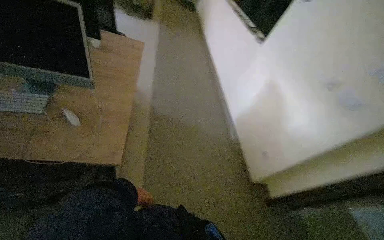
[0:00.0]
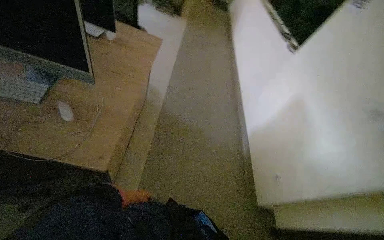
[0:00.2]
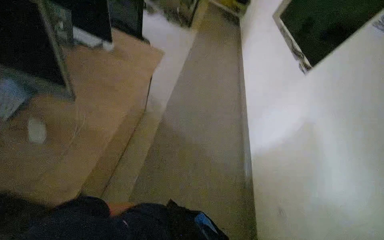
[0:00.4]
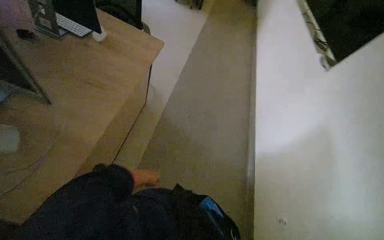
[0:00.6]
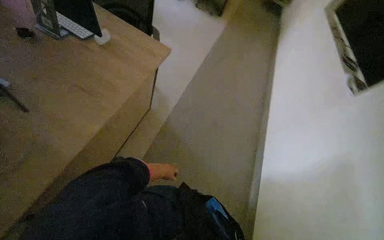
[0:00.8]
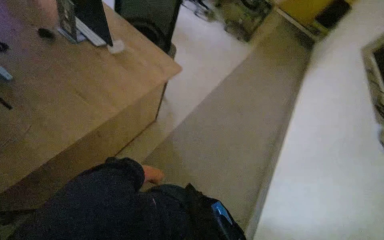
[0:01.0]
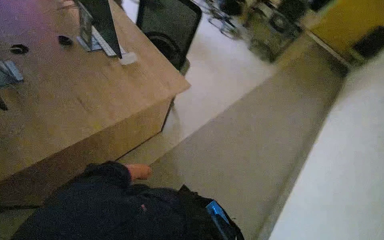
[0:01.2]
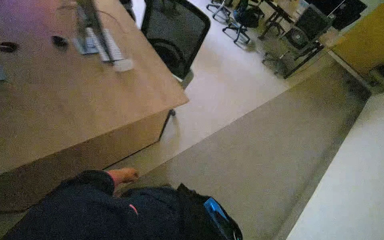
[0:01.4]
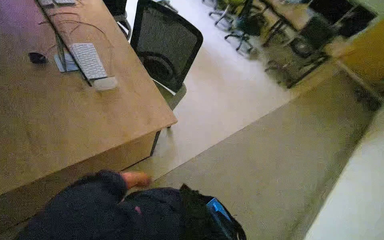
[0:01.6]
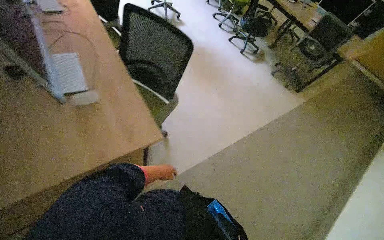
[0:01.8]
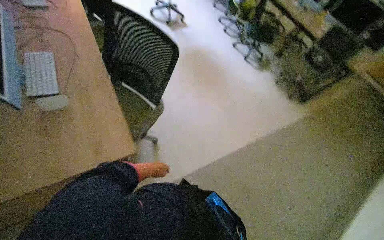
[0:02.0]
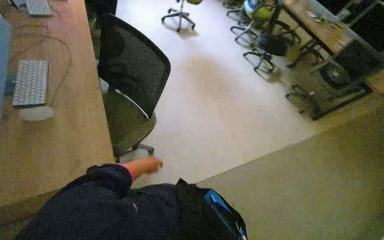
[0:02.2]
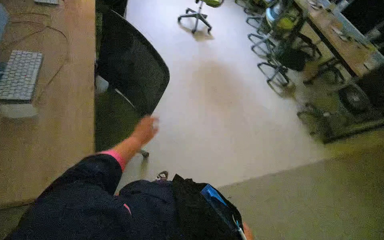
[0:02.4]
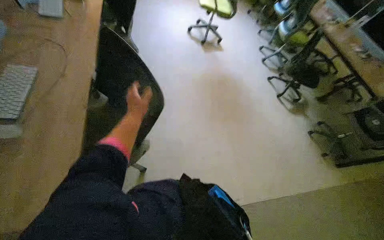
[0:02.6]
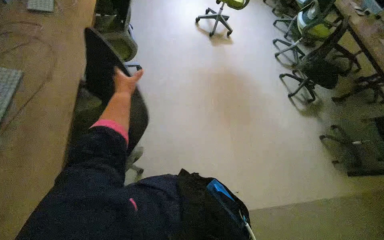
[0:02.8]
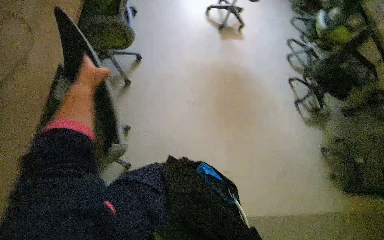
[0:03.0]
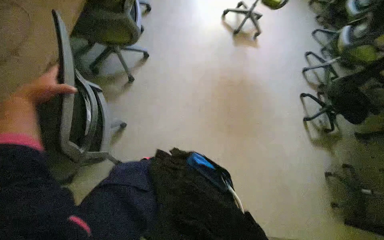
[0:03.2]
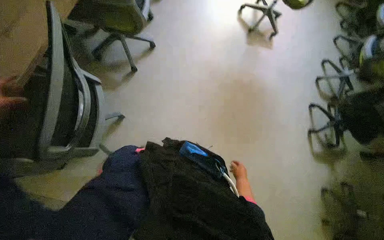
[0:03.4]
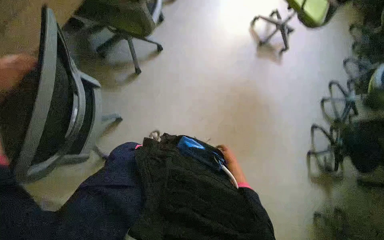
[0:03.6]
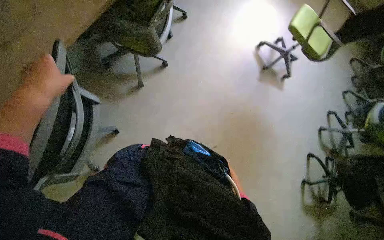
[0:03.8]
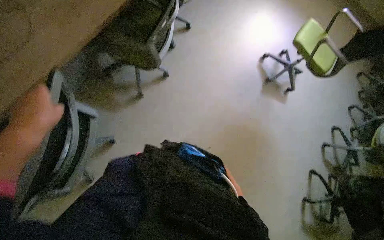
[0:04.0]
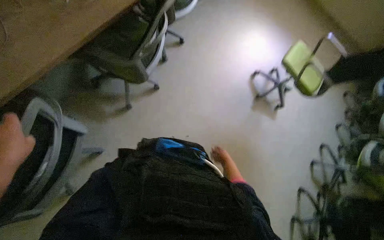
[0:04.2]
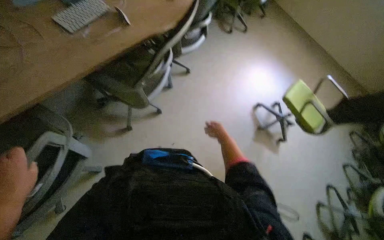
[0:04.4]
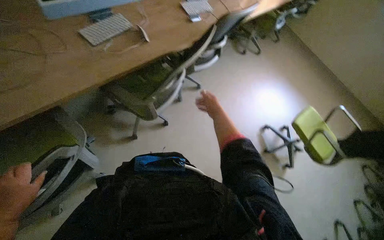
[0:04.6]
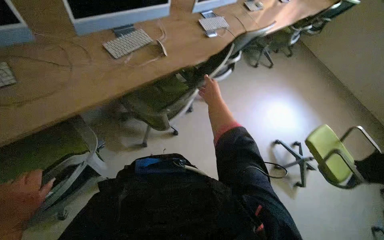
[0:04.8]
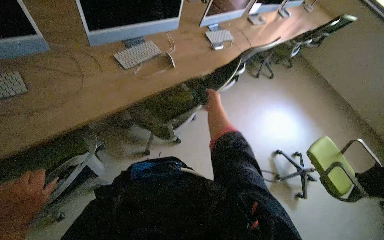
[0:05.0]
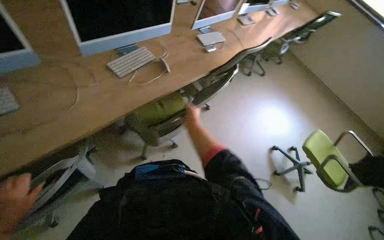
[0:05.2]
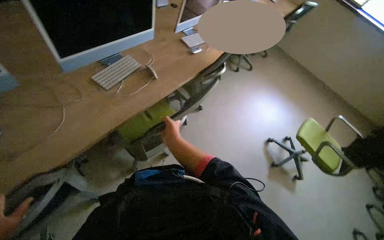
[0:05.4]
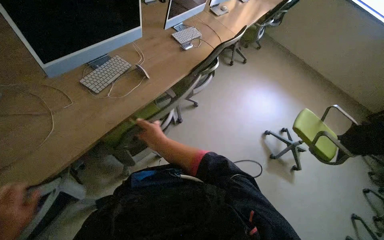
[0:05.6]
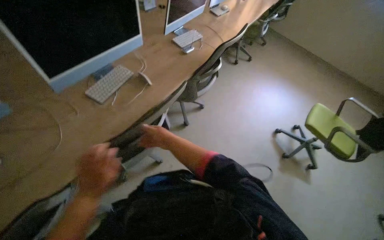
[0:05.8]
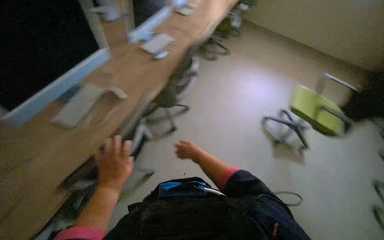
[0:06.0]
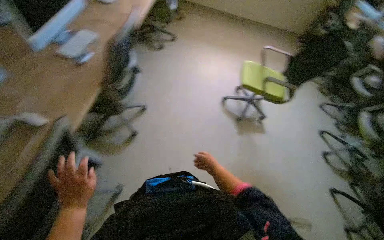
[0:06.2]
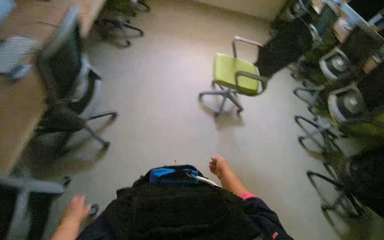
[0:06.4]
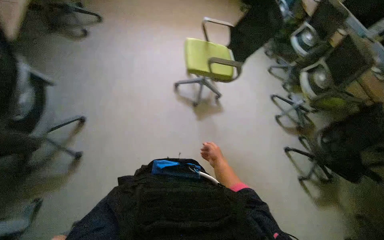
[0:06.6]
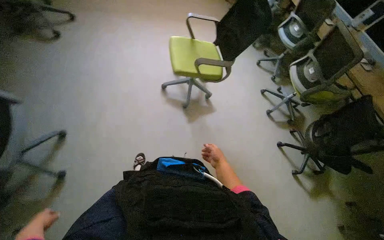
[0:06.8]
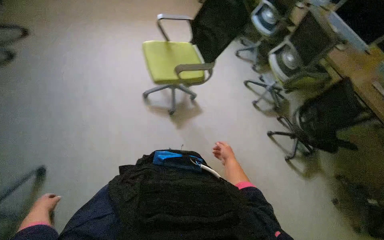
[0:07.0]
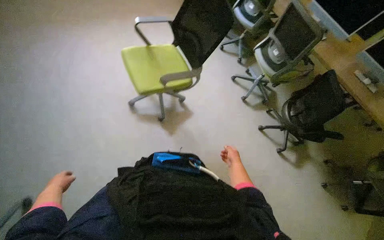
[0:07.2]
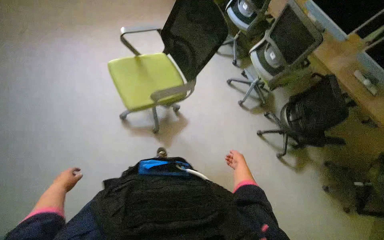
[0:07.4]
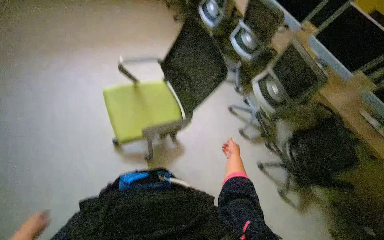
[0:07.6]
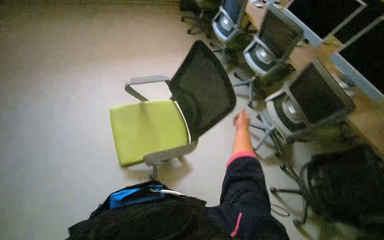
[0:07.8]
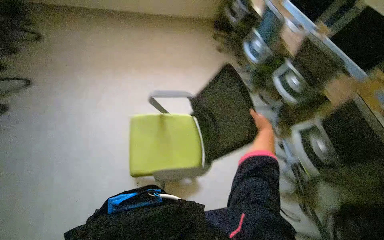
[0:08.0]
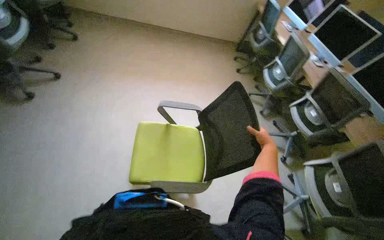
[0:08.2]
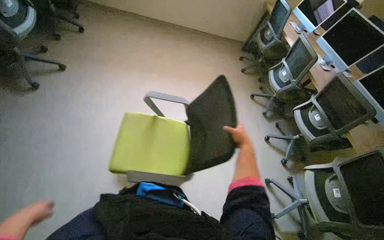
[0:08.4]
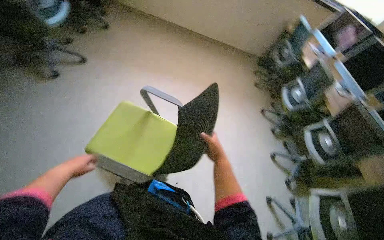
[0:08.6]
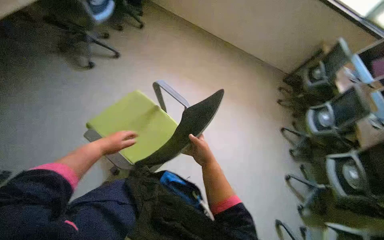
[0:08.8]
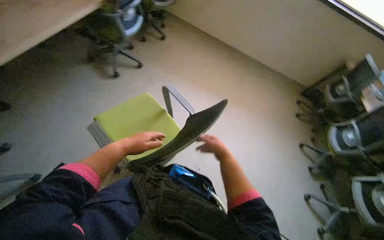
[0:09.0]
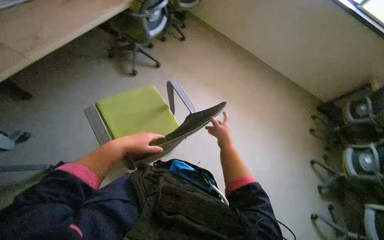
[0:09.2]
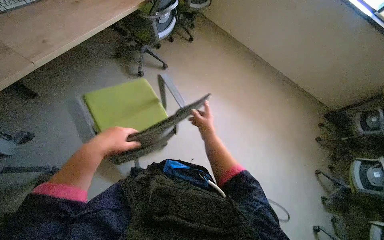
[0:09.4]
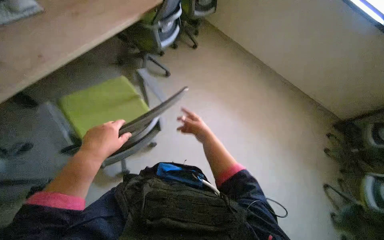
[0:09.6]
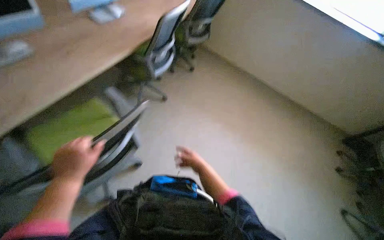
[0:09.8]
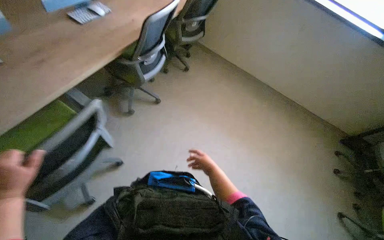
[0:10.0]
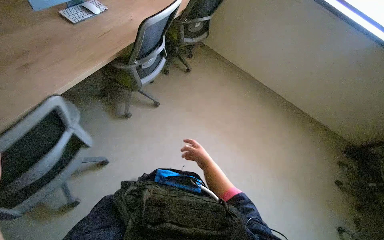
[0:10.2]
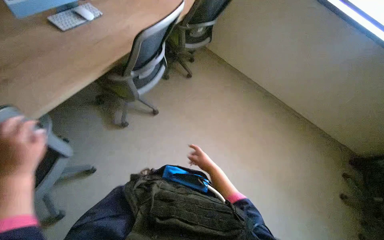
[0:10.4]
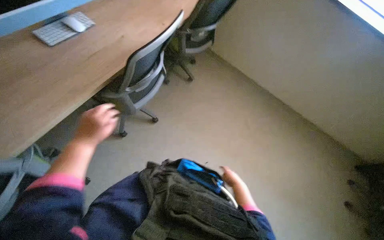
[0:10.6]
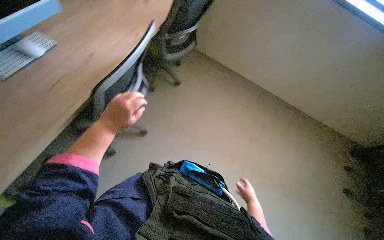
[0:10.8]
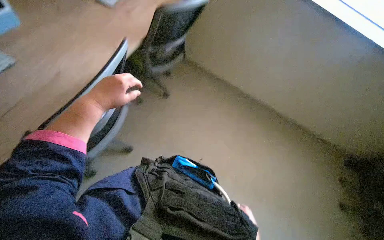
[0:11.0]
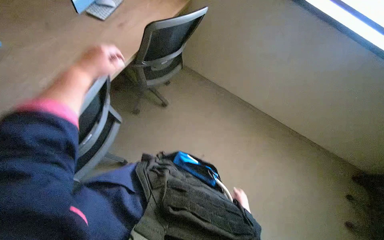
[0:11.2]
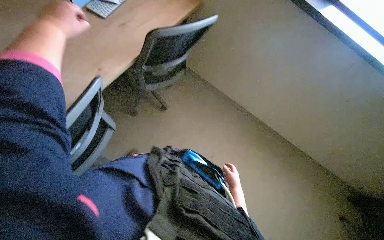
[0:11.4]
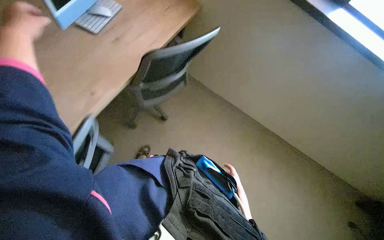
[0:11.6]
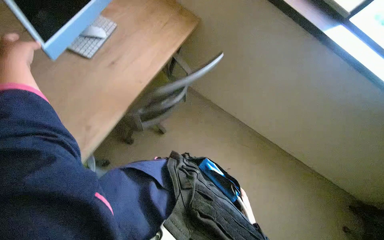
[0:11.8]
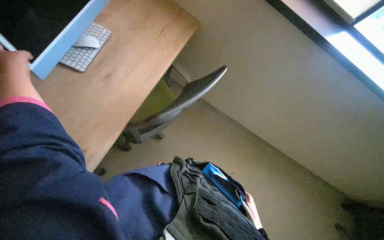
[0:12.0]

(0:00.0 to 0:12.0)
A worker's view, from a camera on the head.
Job: organizing items.
The whole recording: Preparing office workstations. The worker arranges chairs and computer equipment, then cleans the monitors at several workstations.
0:00.0 - 0:01.6: The wearer moves about 1 m. The head rotates about 45 degrees to the left.
0:01.6 - 0:03.0: The camera travels roughly 90 cm. The head rotates some 35 degrees to the left.
0:03.0 - 0:04.4: The head travels some 60 cm. The view tips upward by about 10 degrees. The scene rotates clockwise by some 35 degrees.
0:04.4 - 0:06.0: The right hand is displaced to the left by about 20 cm.
0:06.0 - 0:07.6: The camera travels approximately 1 m. The head rotates roughly 60 degrees to the right. The camera pitches downward, by roughly 15 degrees.
0:07.6 - 0:09.0: The head rotates roughly 55 degrees to the left. The view tilts about 20 degrees upward.
0:09.0 - 0:10.4: The right hand goes about 30 cm farther from the camera.
0:10.4 - 0:12.0: The head travels approximately 50 cm.

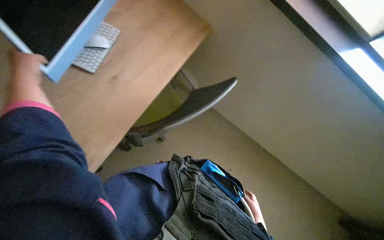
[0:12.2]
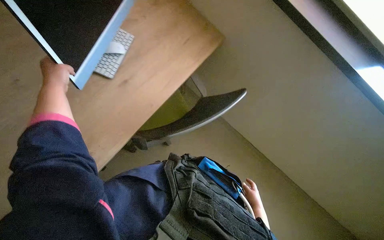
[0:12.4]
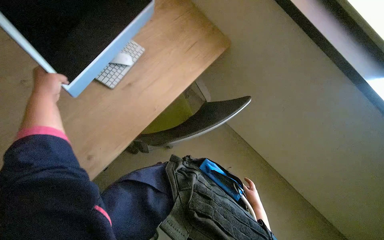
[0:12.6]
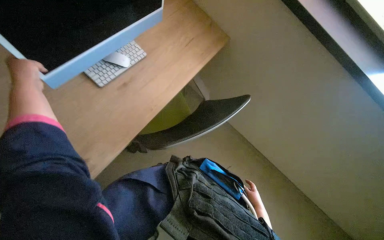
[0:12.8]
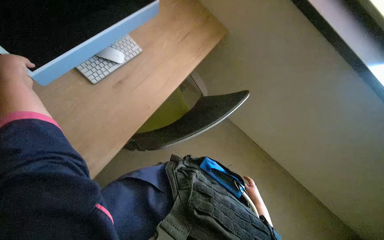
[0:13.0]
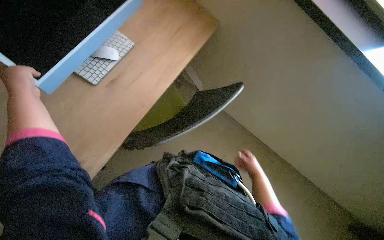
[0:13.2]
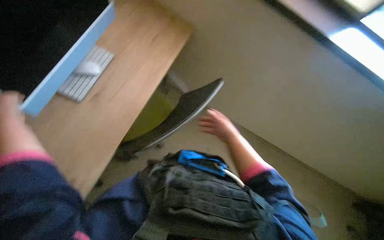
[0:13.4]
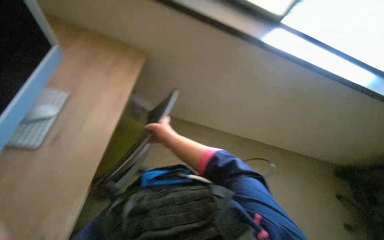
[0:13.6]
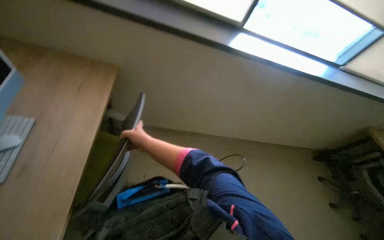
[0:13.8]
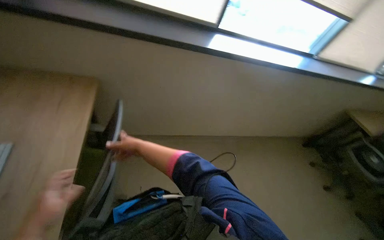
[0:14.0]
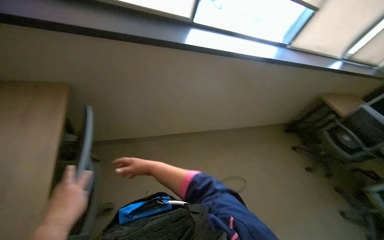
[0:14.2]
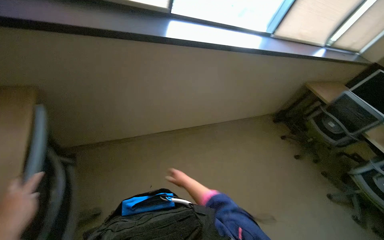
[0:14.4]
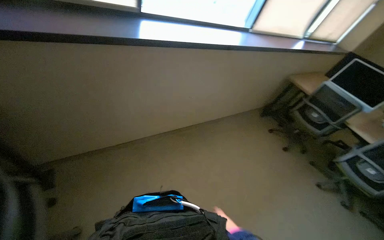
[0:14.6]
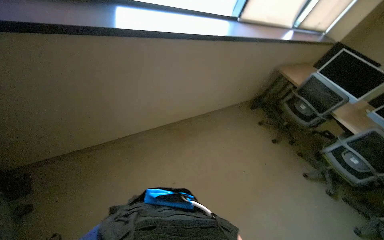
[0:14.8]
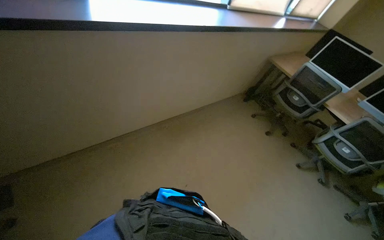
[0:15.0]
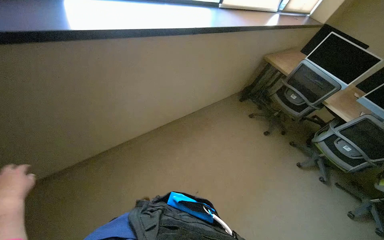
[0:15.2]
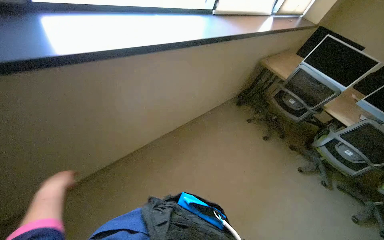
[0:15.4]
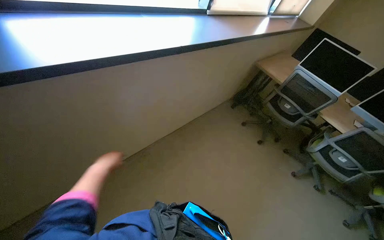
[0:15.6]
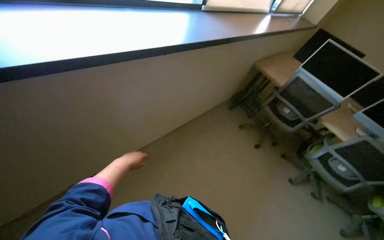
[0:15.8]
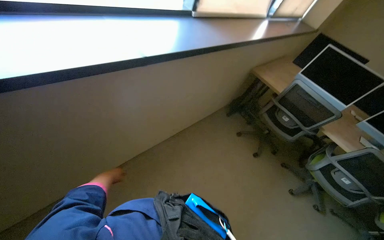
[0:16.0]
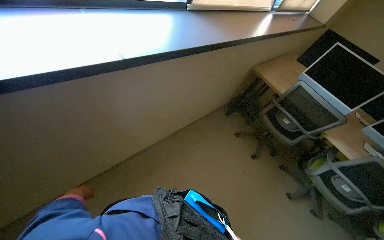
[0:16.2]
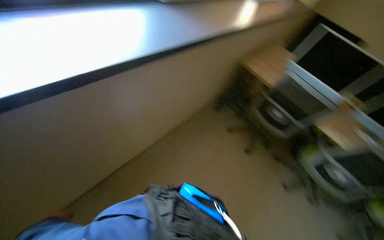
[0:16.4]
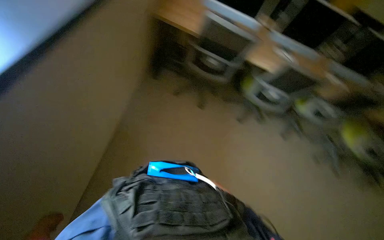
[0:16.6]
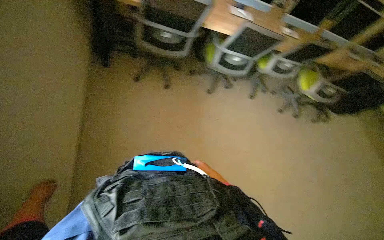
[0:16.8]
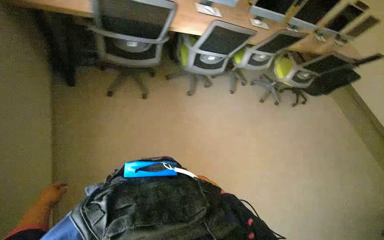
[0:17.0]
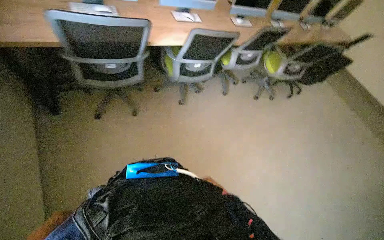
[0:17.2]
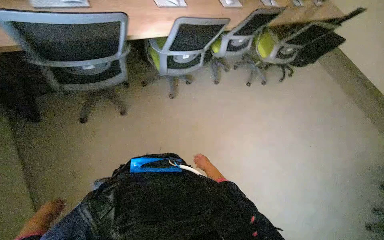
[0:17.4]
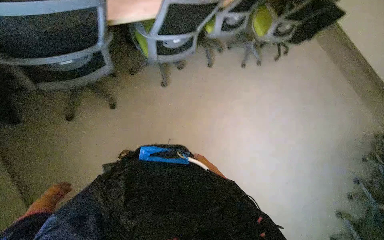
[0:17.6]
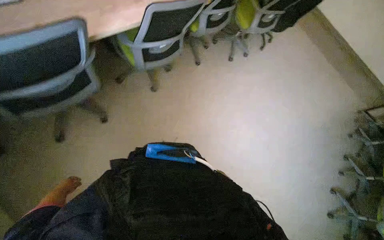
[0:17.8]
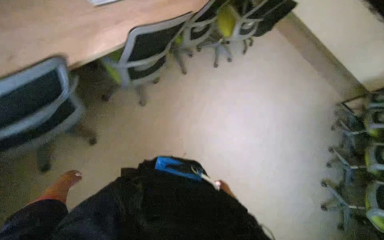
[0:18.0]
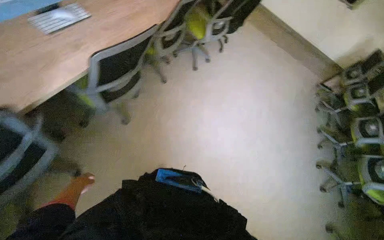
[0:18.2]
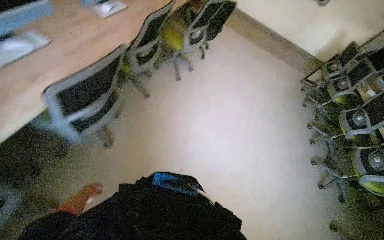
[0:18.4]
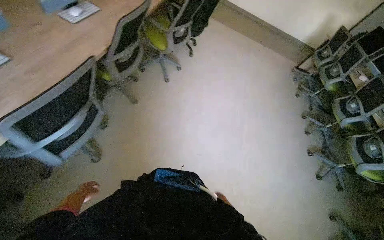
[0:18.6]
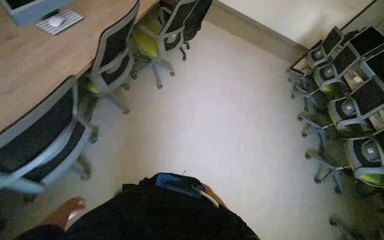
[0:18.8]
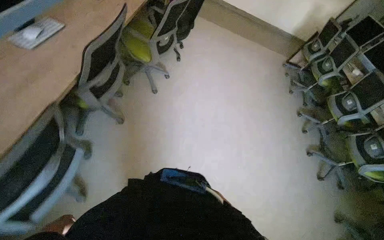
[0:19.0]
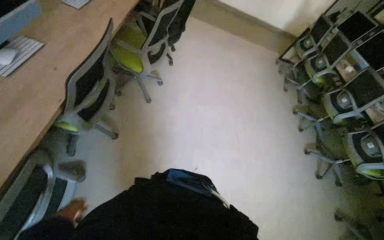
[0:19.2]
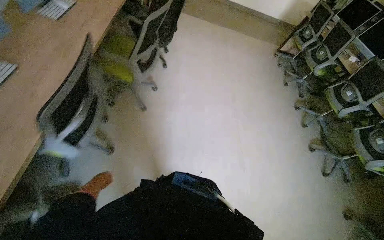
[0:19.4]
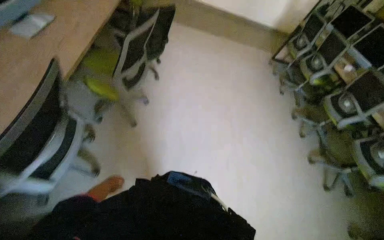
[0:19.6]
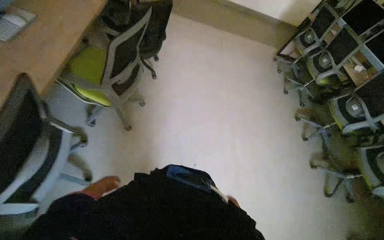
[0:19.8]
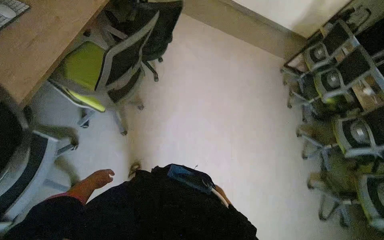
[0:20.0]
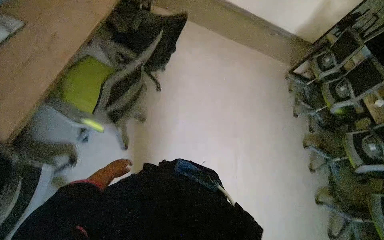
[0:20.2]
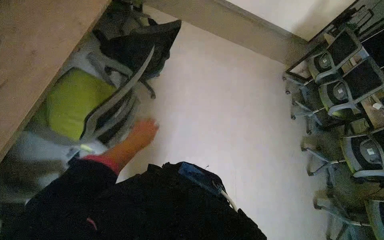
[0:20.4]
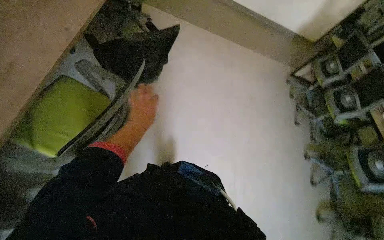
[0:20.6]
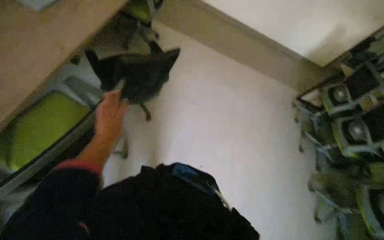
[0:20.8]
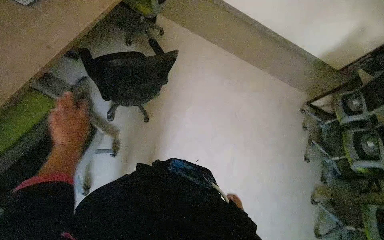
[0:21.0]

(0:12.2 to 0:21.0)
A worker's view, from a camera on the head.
Job: organizing items.
The whole recording: Preparing office workstations. The worker arranges chairs and computer equipment, then cleans the monitors at several workstations.
0:13.6 - 0:15.2: The wearer moves about 50 cm. The head turns to the right by roughly 45 degrees.
0:15.2 - 0:16.6: The head travels about 80 cm. The wearer looks some 35 degrees further to the right. The camera pitches downward, by some 20 degrees.
0:16.6 - 0:18.0: The head rotates about 55 degrees to the right. The camera pitches downward, by about 15 degrees.
0:18.0 - 0:19.6: The camera is carried some 1 m. The wearer looks approximately 35 degrees further to the right.
0:19.6 - 0:21.0: The head travels some 1 m.
